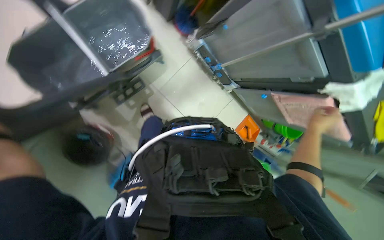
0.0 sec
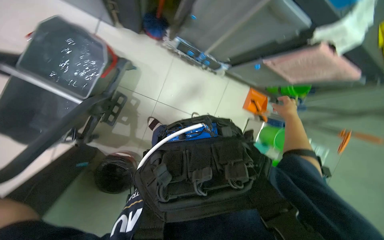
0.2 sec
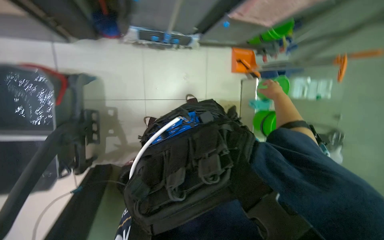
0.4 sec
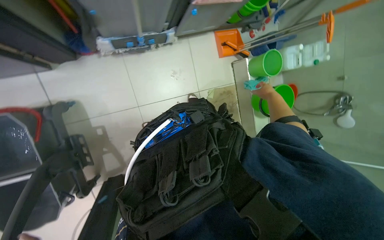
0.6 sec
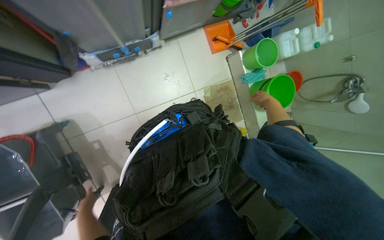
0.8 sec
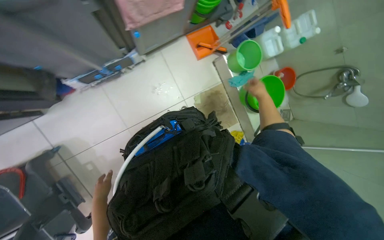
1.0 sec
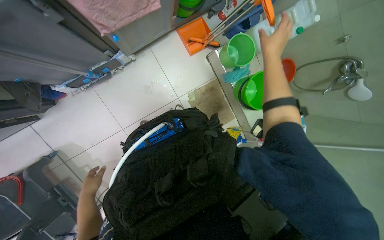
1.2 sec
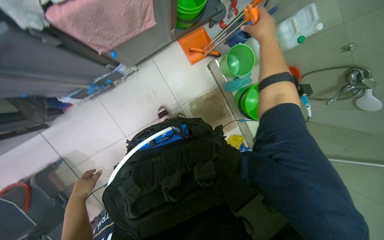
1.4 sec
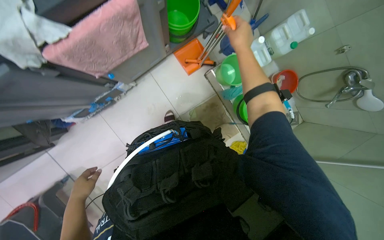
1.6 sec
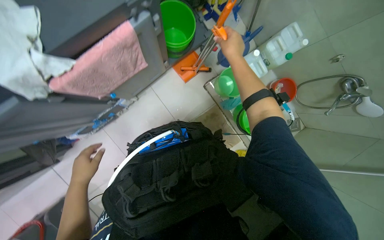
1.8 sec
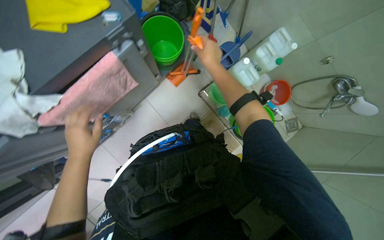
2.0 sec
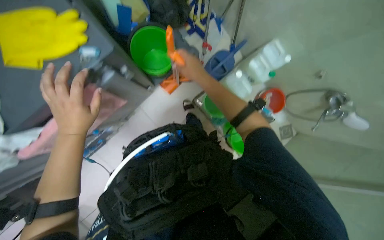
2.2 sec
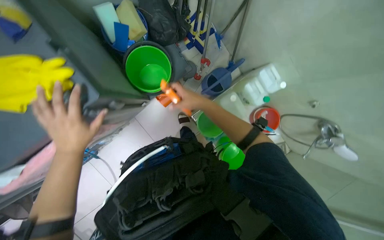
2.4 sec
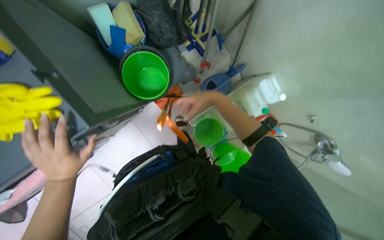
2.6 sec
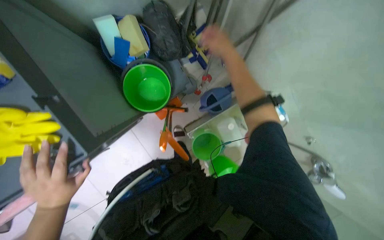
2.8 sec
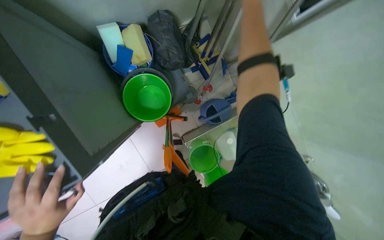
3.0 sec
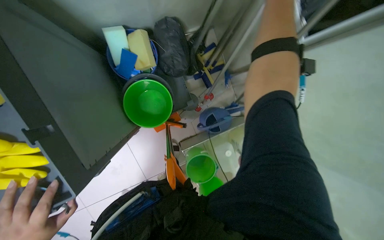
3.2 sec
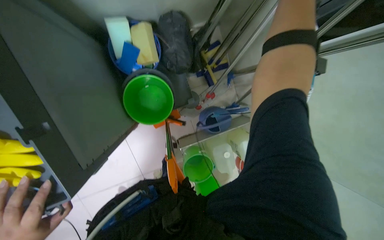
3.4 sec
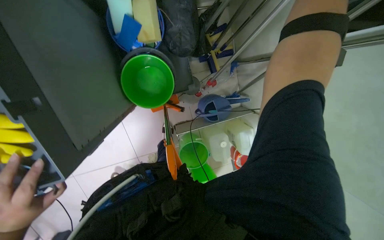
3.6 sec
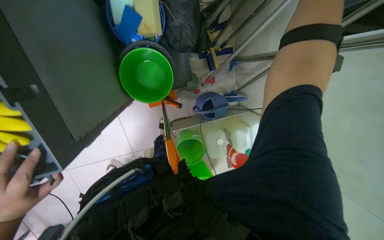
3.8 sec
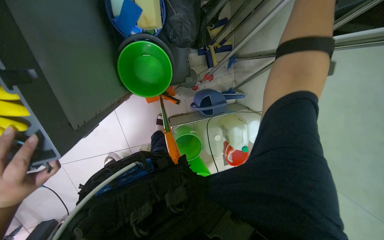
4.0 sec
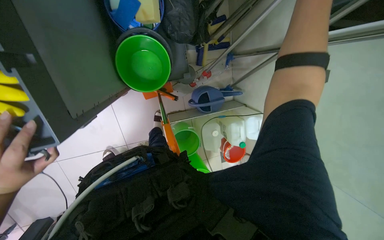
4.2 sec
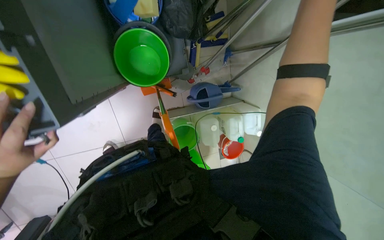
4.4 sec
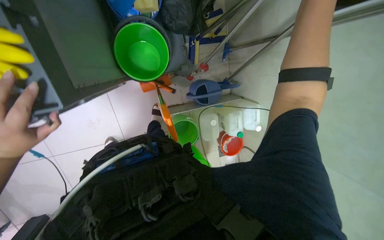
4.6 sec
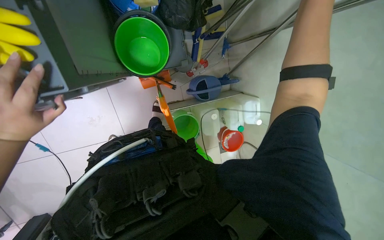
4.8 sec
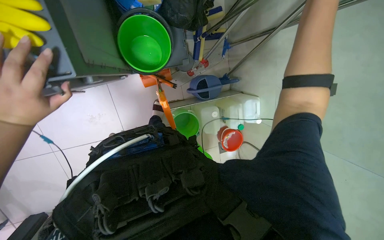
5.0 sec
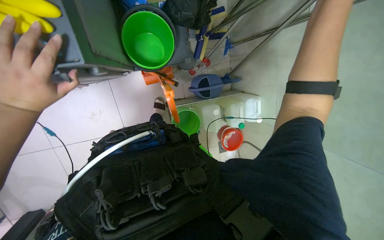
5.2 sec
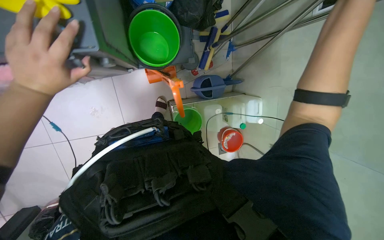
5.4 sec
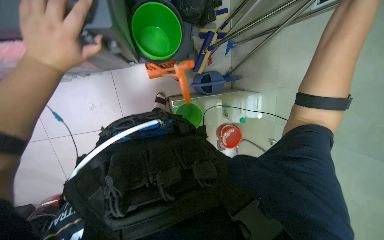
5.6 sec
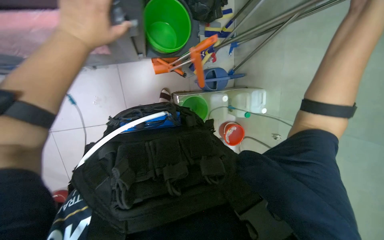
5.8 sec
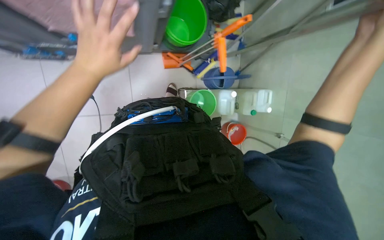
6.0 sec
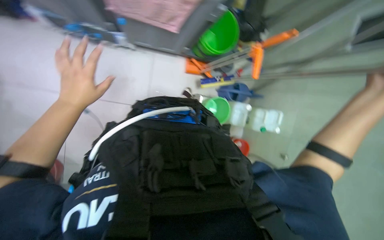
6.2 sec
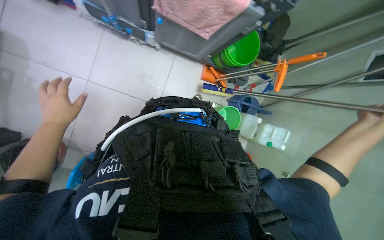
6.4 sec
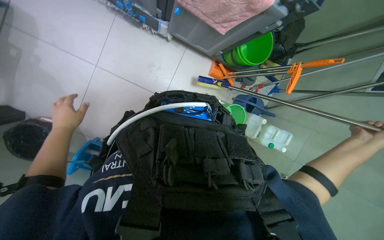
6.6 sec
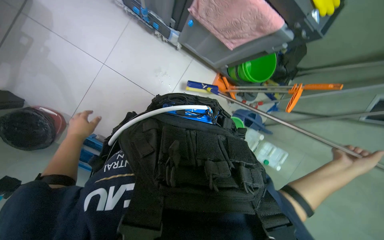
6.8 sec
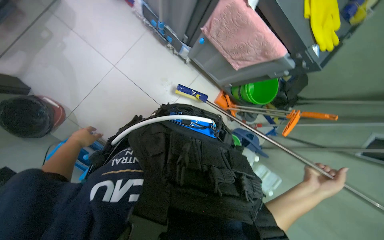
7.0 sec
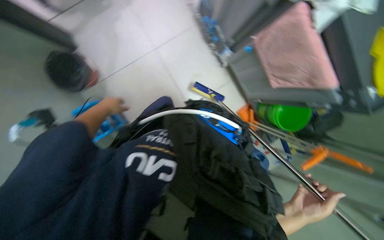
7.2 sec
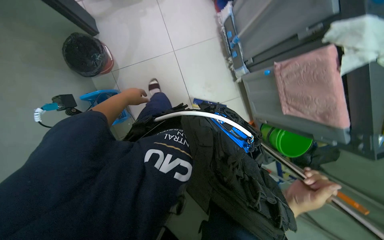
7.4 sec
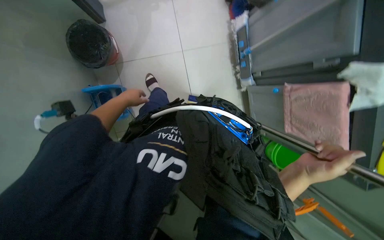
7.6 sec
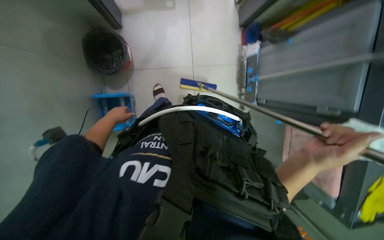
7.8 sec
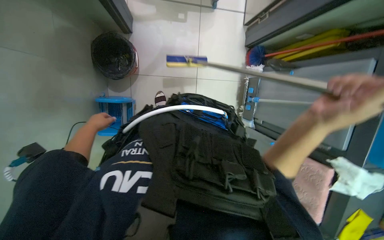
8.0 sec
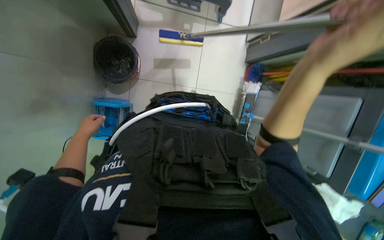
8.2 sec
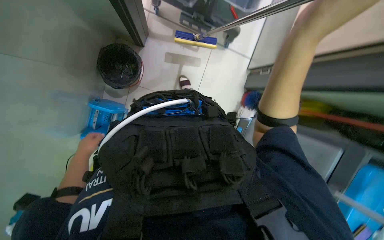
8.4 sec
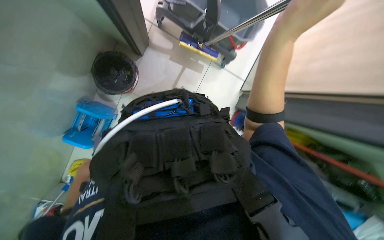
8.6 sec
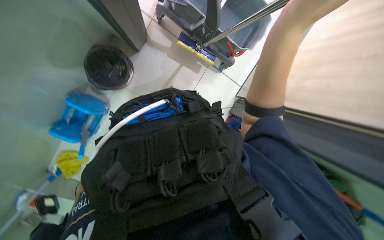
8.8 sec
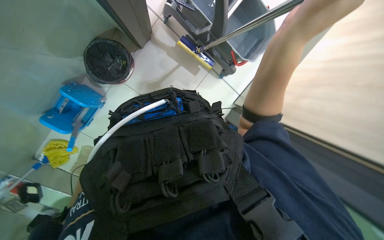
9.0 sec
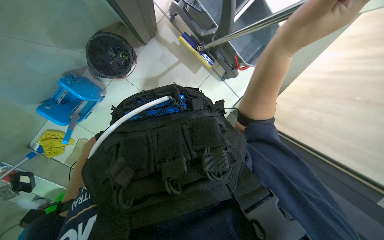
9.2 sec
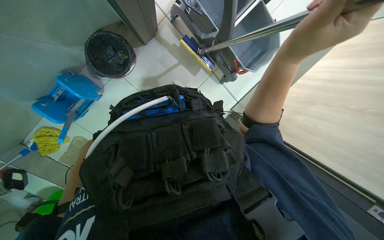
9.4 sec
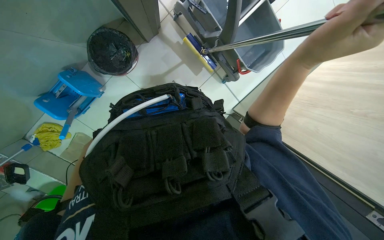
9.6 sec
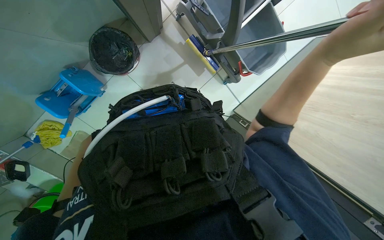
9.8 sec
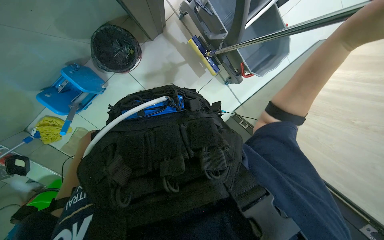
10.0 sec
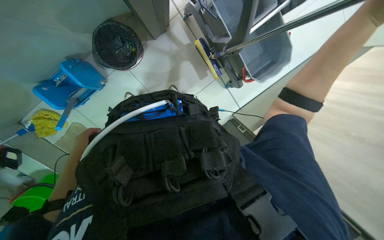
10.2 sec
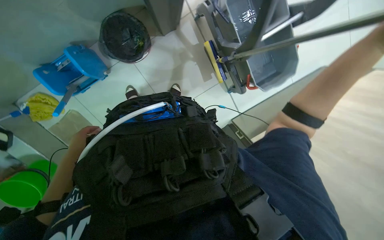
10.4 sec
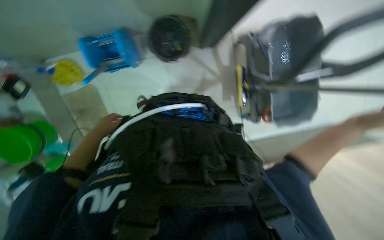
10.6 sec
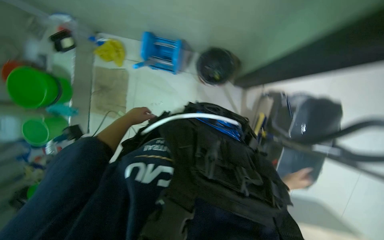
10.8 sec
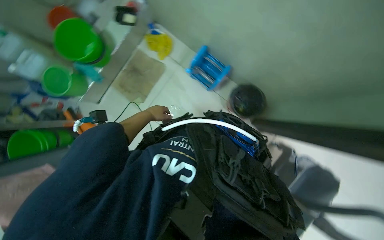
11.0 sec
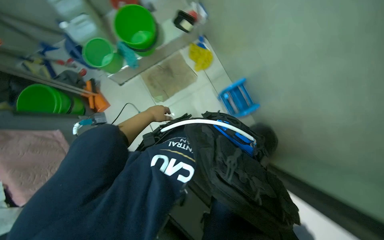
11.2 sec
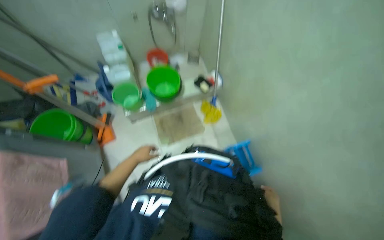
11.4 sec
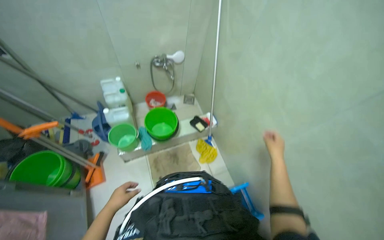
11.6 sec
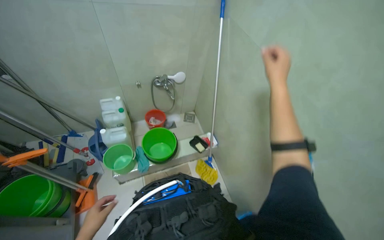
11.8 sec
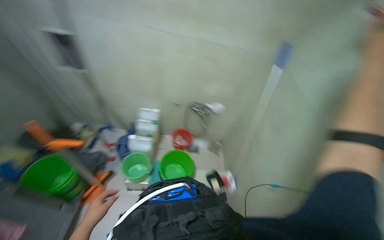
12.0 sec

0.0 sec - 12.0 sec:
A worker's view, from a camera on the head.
Job: preparing cleaning supplies.
The whole recording: Preparing cleaning supplies. The worker gathers and organizes various cleaning tools and fills a bucket with water.
0.0 sec - 1.6 sec: The scene turns some 75 degrees counterclockwise in the picture.
1.6 sec - 3.0 sec: The camera travels roughly 60 cm.
6.0 sec - 7.6 sec: The wearer looks approximately 15 degrees further upward. The scene rotates clockwise by roughly 75 degrees.
7.6 sec - 9.0 sec: The wearer moves about 50 cm. The view pans to the right by about 20 degrees. The scene turns about 45 degrees clockwise in the picture.
10.4 sec - 12.0 sec: The head travels some 80 cm. The view tilts about 70 degrees upward. Everything in view rotates roughly 120 degrees clockwise.

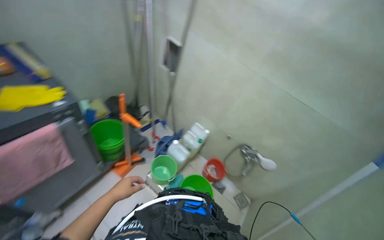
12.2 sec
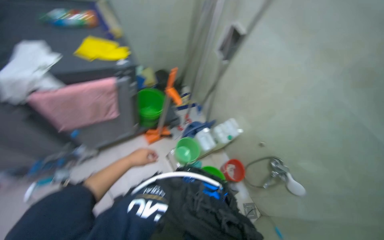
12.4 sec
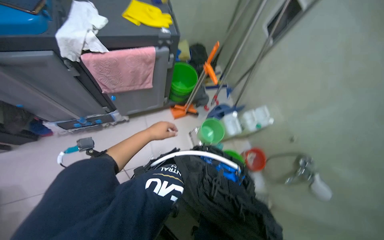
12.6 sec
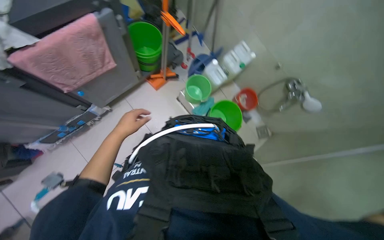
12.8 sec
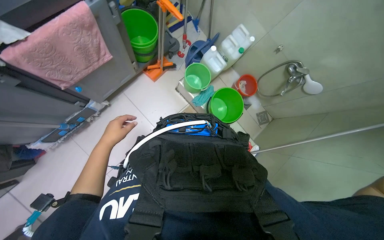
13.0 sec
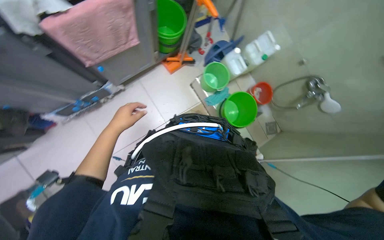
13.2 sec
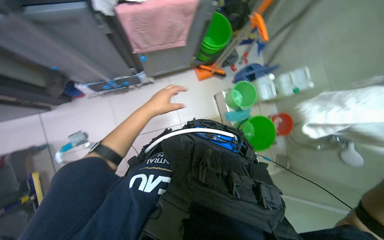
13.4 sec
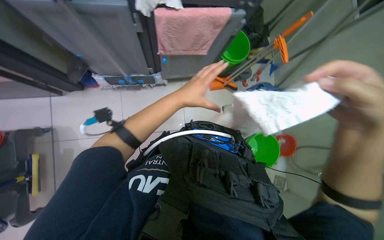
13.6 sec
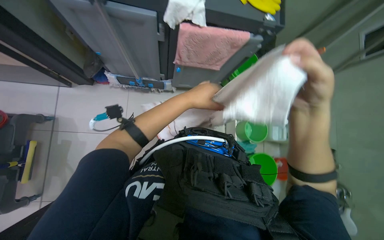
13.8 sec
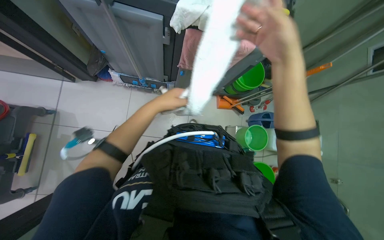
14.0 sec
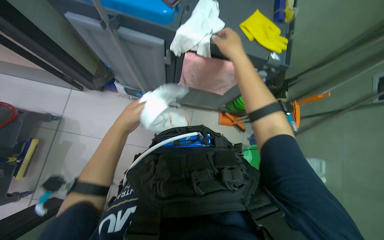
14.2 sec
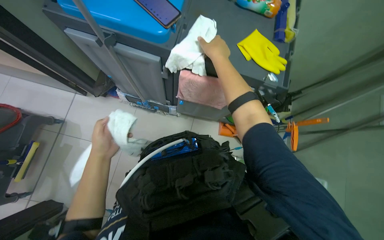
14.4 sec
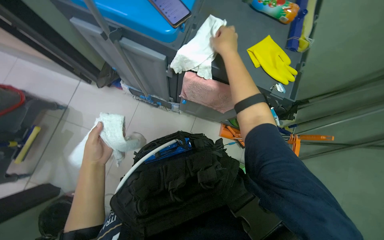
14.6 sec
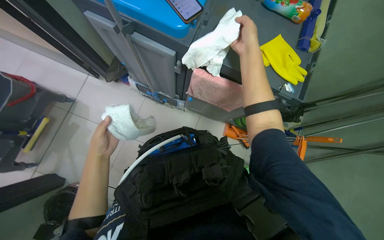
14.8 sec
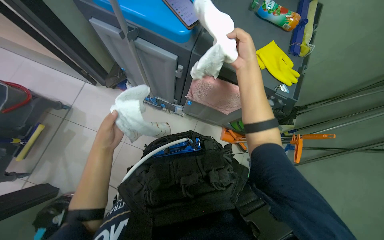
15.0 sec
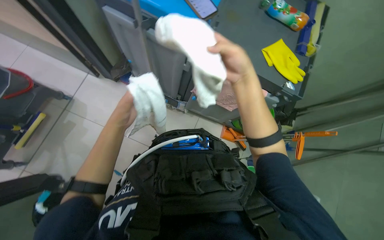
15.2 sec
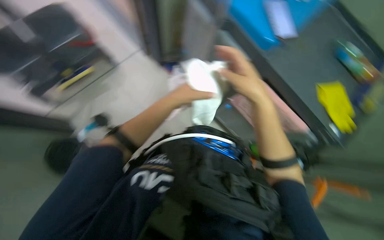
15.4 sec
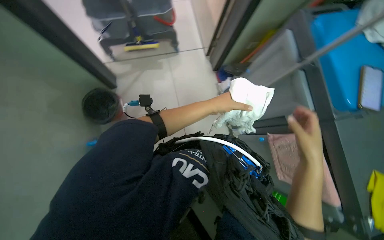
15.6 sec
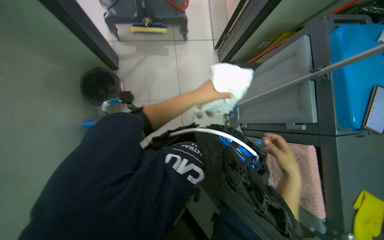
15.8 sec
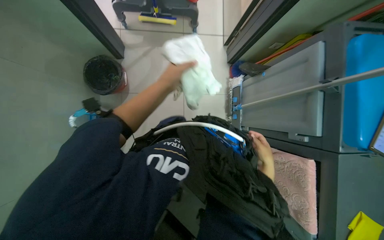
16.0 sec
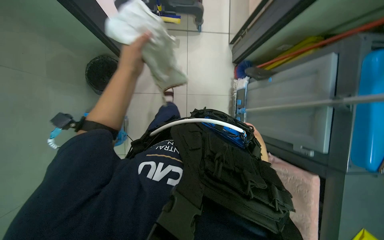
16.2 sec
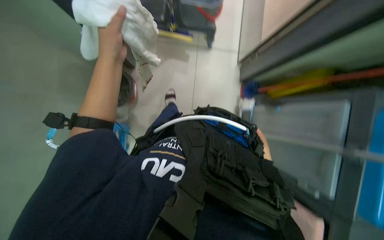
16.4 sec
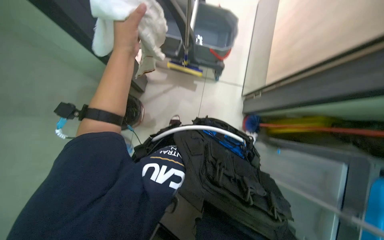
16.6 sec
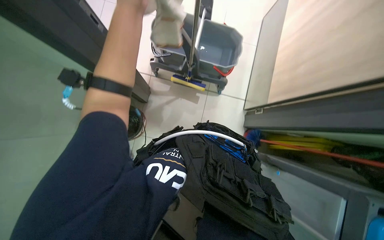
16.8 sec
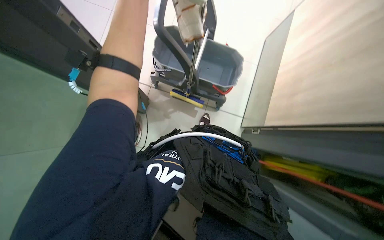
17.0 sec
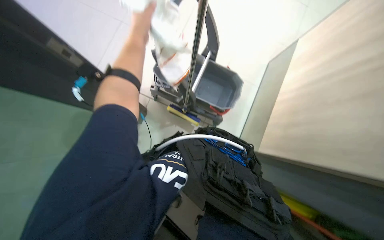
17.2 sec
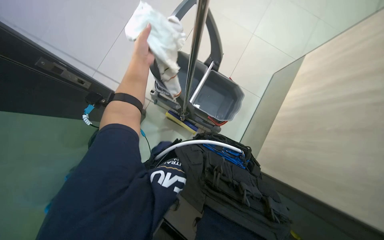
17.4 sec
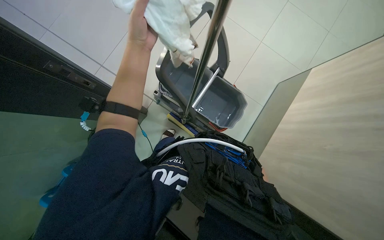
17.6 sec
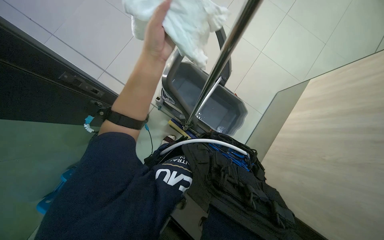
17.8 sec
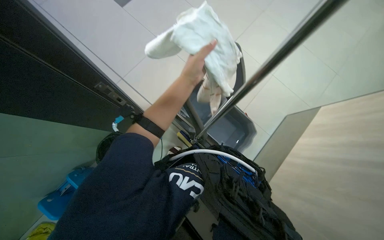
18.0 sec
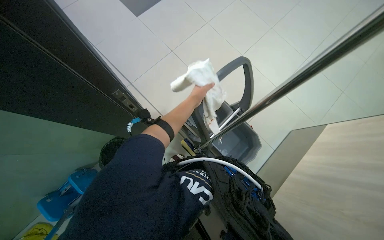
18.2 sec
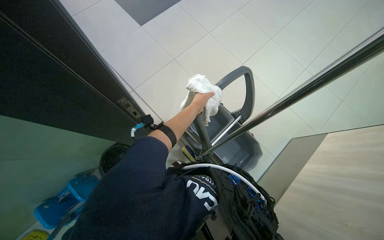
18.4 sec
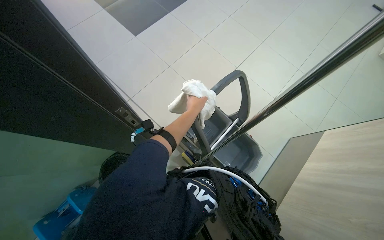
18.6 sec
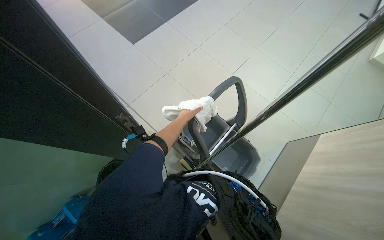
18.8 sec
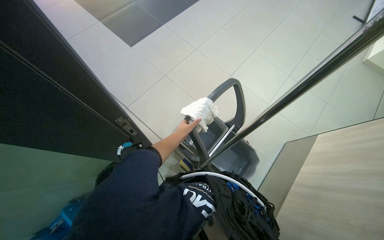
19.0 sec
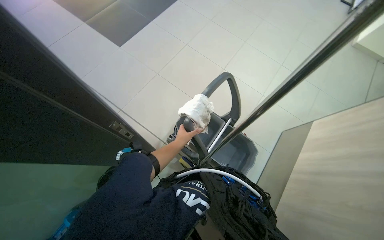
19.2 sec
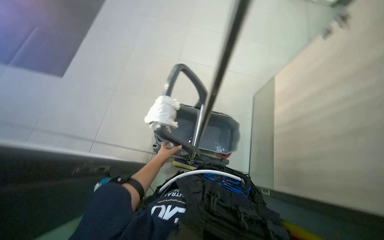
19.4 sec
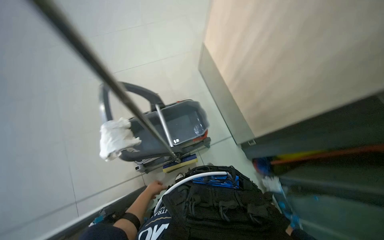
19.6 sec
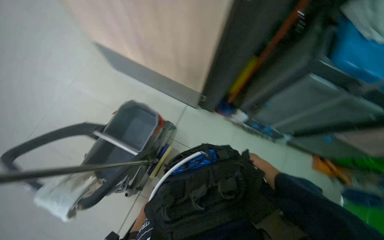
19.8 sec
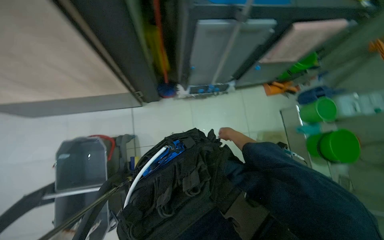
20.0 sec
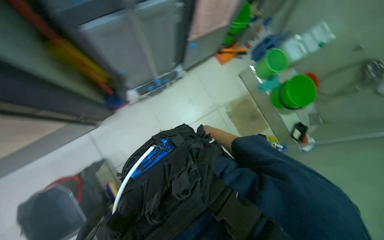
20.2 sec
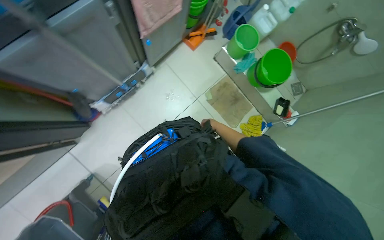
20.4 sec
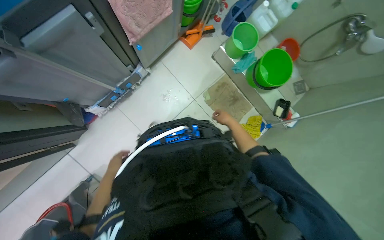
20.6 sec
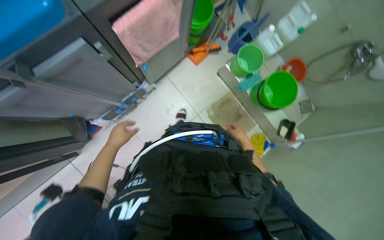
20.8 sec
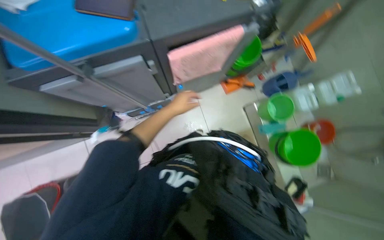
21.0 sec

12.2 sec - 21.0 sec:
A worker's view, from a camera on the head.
Job: preparing cleaning supplies.
The whole recording: Preparing cleaning supplies. The worker gathers and organizes various cleaning tools and fills a bucket with water.
12.2 sec - 13.6 sec: The head rotates about 45 degrees to the left. The view tilts approximately 25 degrees downward.
13.6 sec - 15.2 sec: Everything in view rotates roughly 30 degrees clockwise. The right hand travels up the picture and to the left by roughly 40 cm. The left hand is displaced to the left by roughly 20 cm.
15.2 sec - 16.6 sec: The head rotates about 60 degrees to the left.
16.6 sec - 18.0 sec: The head travels approximately 40 cm. Everything in view rotates some 30 degrees clockwise.
18.0 sec - 19.6 sec: The wearer looks some 65 degrees further to the right.
19.6 sec - 21.0 sec: The camera travels roughly 90 cm. The head rotates about 85 degrees to the right. The camera pitches downward, by some 20 degrees.
